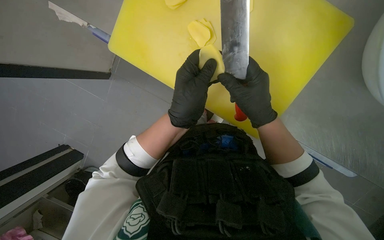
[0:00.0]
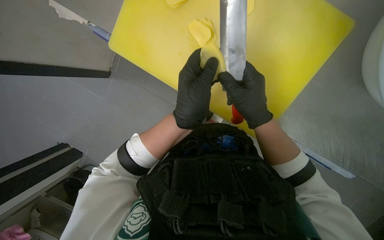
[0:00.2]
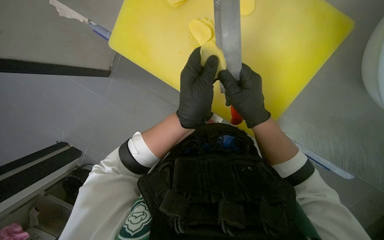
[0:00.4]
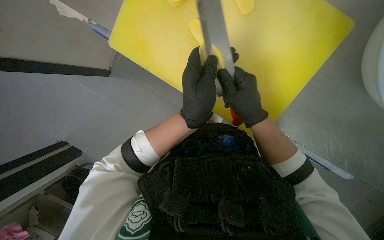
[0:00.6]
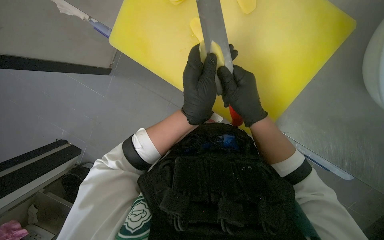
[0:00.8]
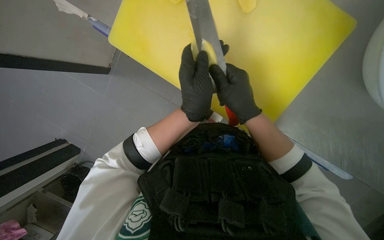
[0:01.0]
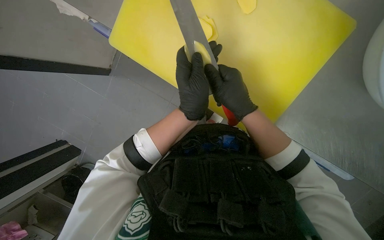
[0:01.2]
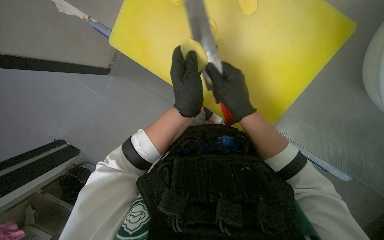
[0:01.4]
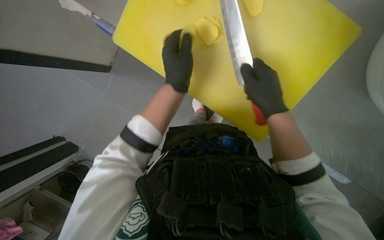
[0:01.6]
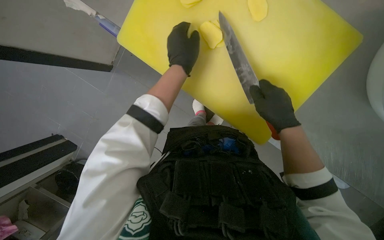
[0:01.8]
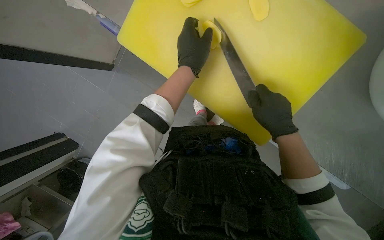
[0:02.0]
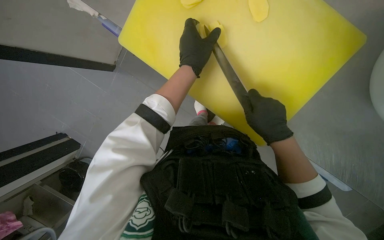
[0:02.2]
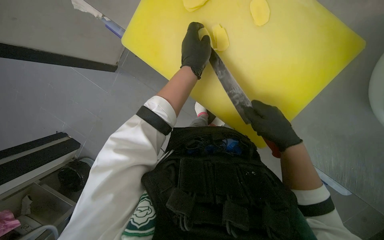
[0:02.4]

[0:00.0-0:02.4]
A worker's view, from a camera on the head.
Job: preparing food.
The whole recording: Slicing potatoes. The worker slices potatoes into thin, round pieces on a yellow cutting board.
0:00.0 to 0:01.2: The hands work in one place, with small movements.
0:01.2 to 0:02.4: The right hand goes some 10 cm to the right. Meanwhile the left hand goes approximately 10 cm up the picture.

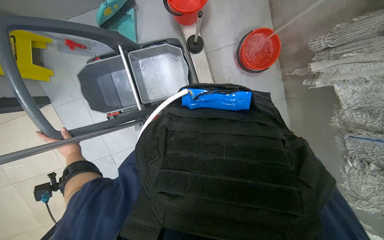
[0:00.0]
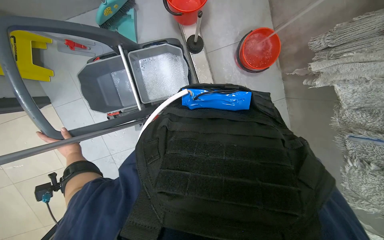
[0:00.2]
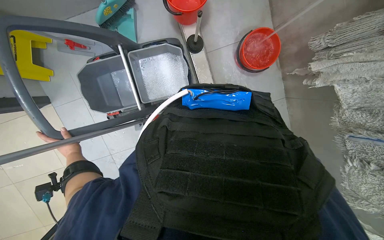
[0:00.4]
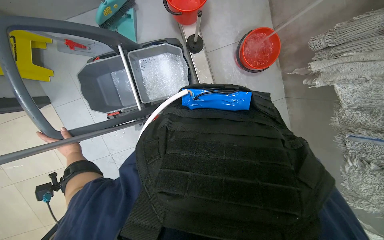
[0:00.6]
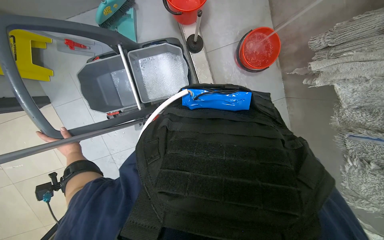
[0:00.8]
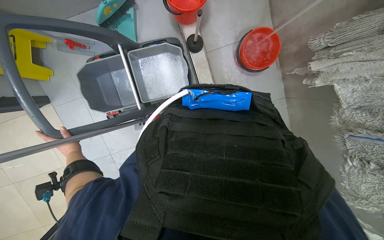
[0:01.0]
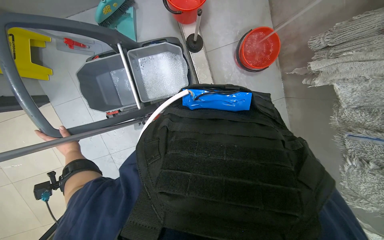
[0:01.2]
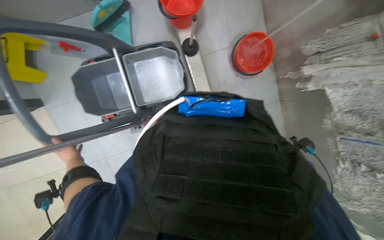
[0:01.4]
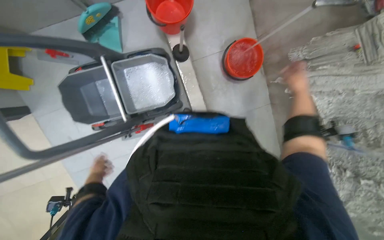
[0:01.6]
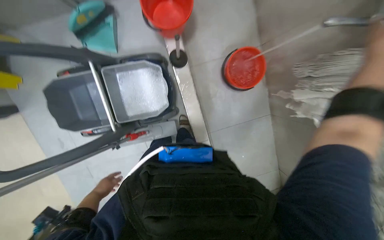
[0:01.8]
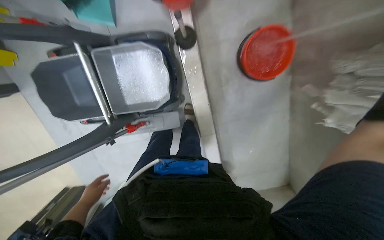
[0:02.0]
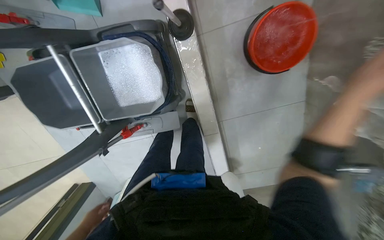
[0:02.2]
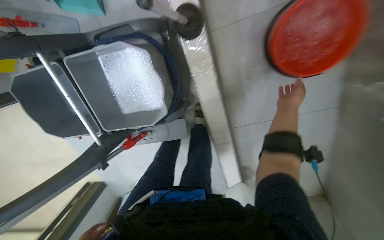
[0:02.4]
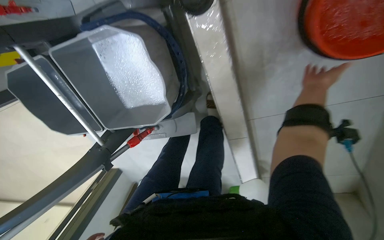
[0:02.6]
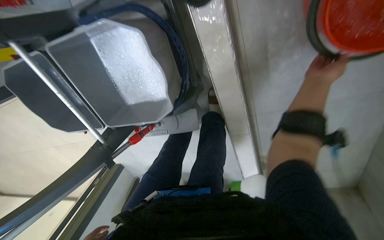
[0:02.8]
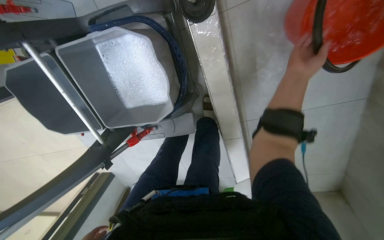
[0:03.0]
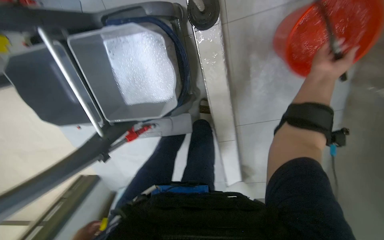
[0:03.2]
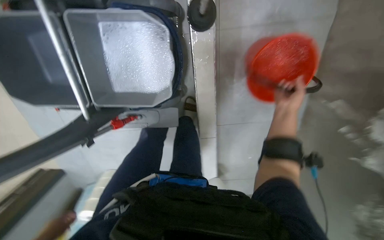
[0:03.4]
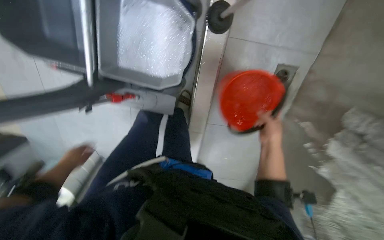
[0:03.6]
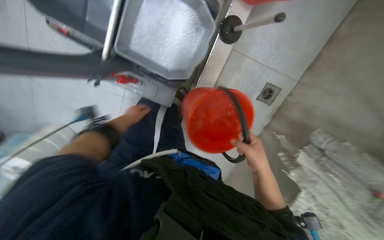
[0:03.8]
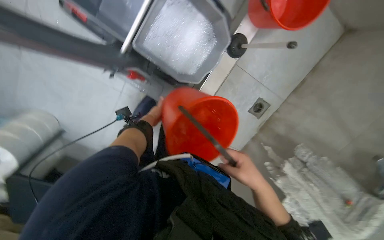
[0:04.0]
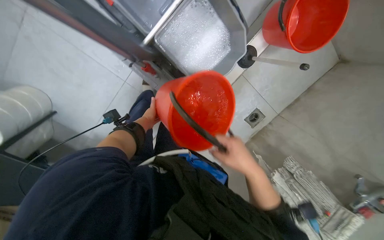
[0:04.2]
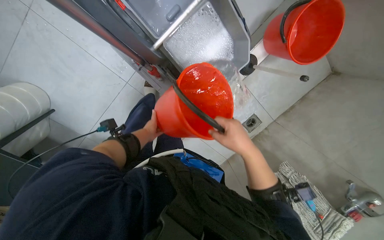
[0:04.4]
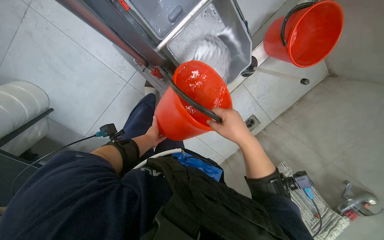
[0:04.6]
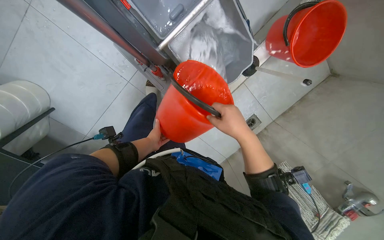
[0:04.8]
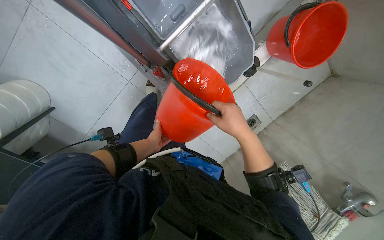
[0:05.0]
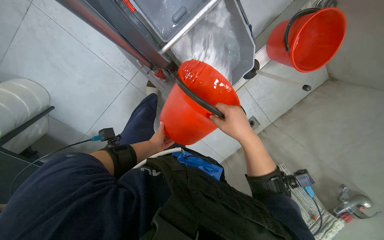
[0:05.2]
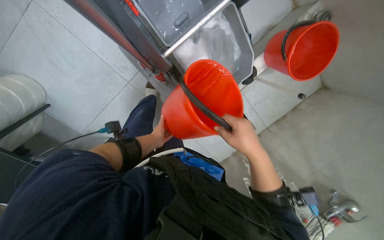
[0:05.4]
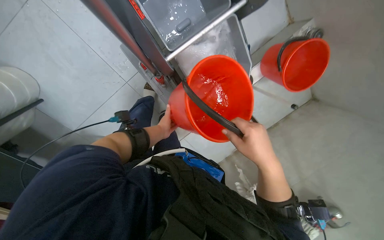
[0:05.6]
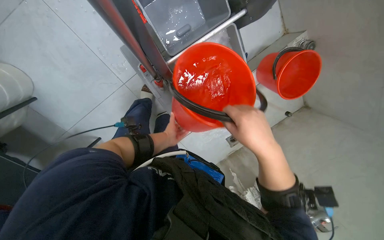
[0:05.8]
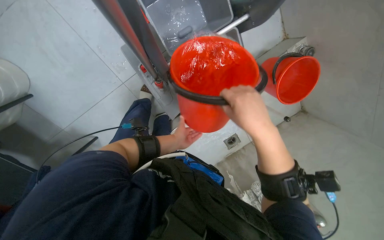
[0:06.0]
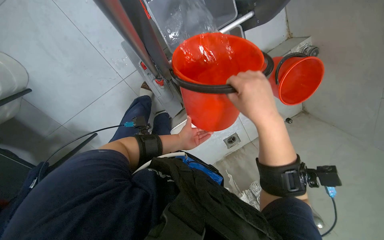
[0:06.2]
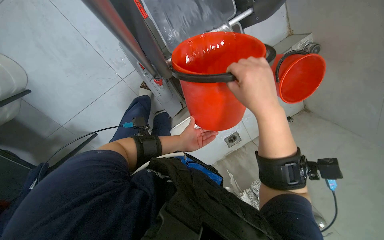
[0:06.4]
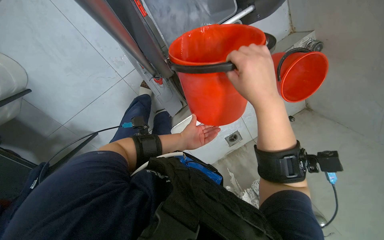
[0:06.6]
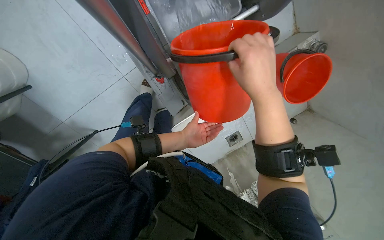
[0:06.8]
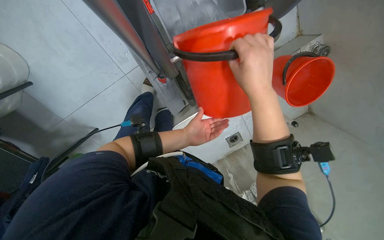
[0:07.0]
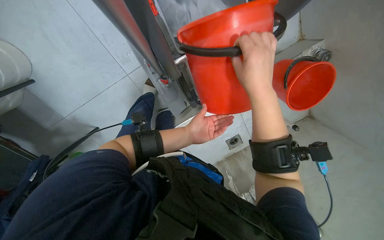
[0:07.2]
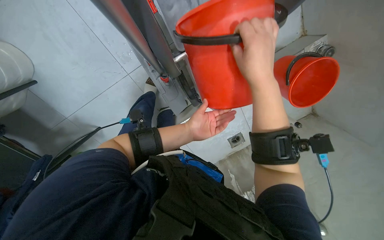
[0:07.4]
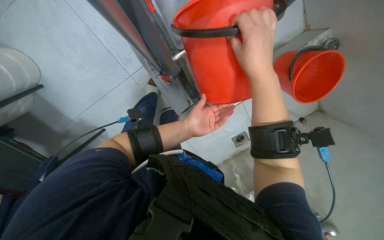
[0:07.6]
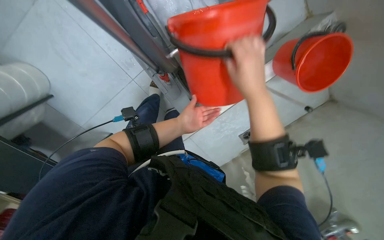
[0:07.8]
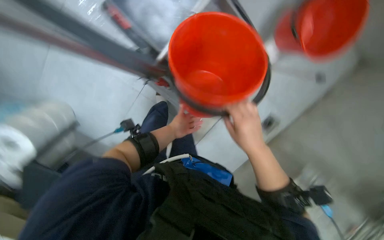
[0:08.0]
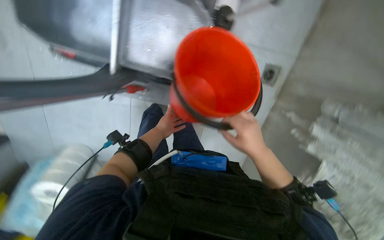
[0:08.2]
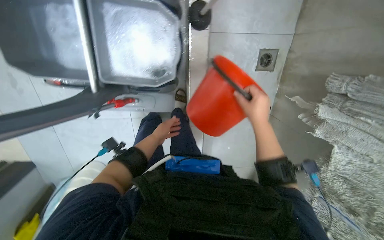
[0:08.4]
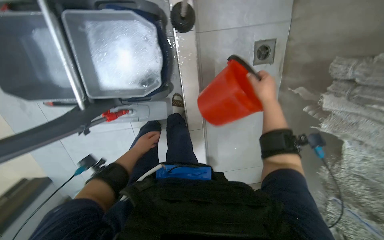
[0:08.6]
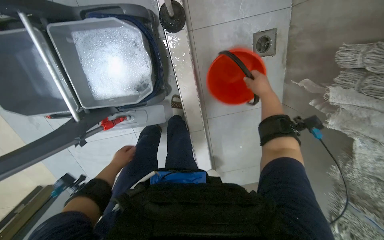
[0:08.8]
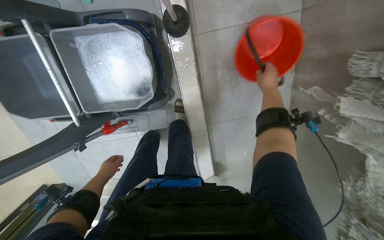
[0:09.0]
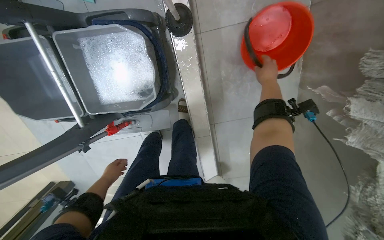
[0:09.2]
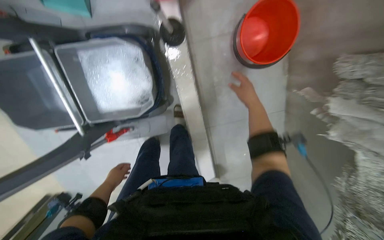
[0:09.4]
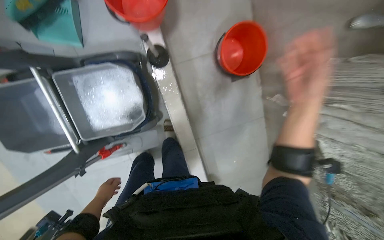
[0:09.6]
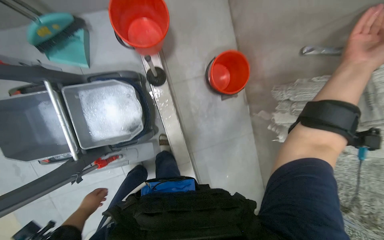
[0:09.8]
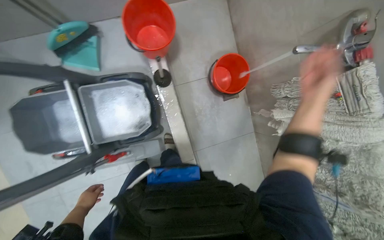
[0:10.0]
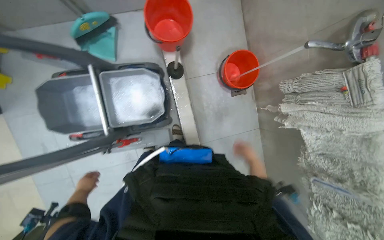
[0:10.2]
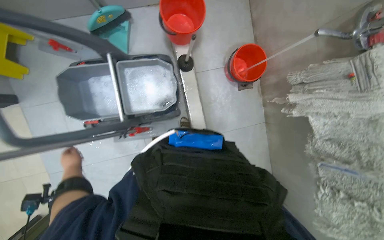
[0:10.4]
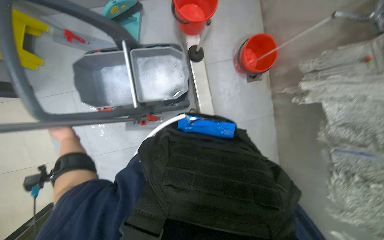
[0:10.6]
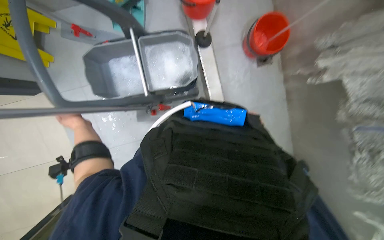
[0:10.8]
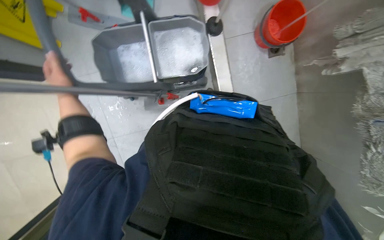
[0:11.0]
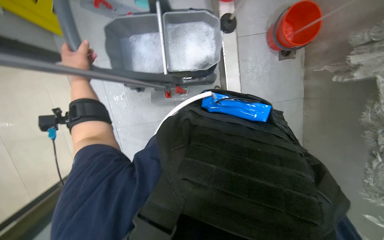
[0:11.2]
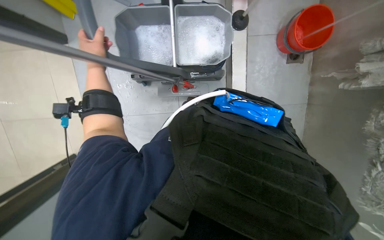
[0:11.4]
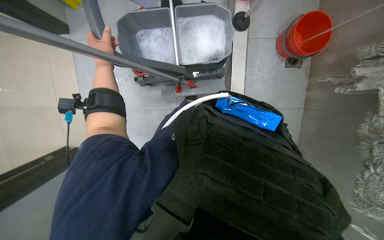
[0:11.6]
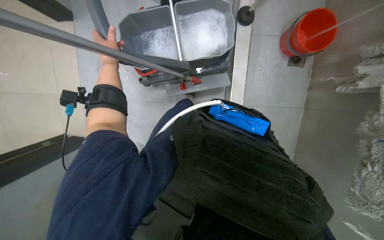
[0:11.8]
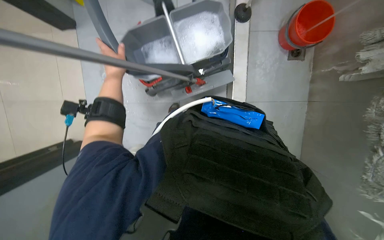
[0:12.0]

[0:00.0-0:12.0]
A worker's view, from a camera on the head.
Job: preparing cleaning supplies.
The whole recording: Preparing and positioning mop bucket. The worker wrings out the mop head, adjusts the mop bucket, and moves it into position.
0:00.0 to 0:01.6: The left hand shifts roughly 10 cm farther from the camera.
0:01.6 to 0:03.0: The camera travels approximately 60 cm. The view pans to the left by roughly 15 degrees. The camera pitches downward, by roughly 20 degrees.
0:03.0 to 0:04.4: The camera is carried about 60 cm. The view swings roughly 50 degrees to the right. Everything in view rotates roughly 45 degrees clockwise.
0:04.4 to 0:06.0: The right hand moves nearer to the camera and up the picture, roughly 20 cm, while the left hand travels to the right by roughly 10 cm.
0:06.0 to 0:07.6: The right hand moves up the picture, about 15 cm.
0:07.6 to 0:09.0: The view pans to the left by some 25 degrees. The scene turns about 35 degrees counterclockwise in the picture.
0:09.0 to 0:10.4: The camera travels about 40 cm. The view tilts roughly 20 degrees upward.
0:10.4 to 0:12.0: The left hand moves nearer to the camera, some 10 cm.

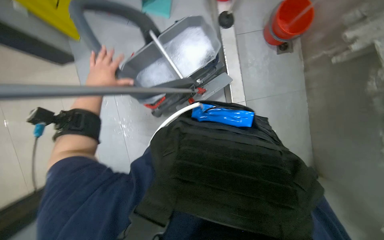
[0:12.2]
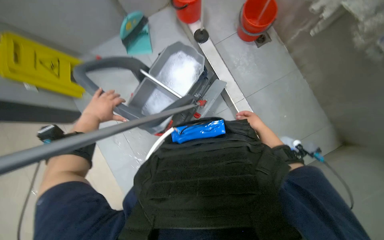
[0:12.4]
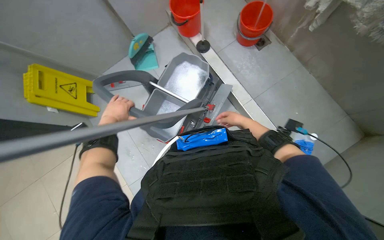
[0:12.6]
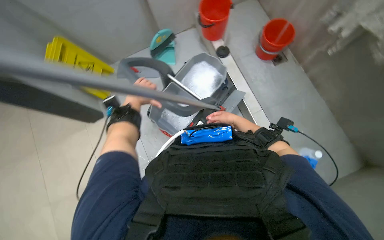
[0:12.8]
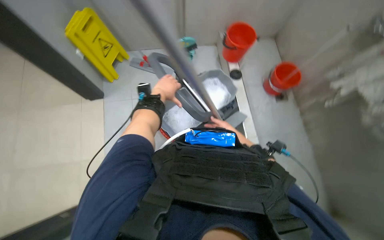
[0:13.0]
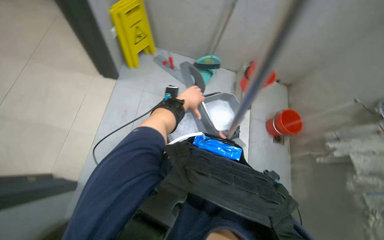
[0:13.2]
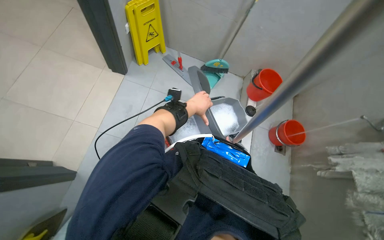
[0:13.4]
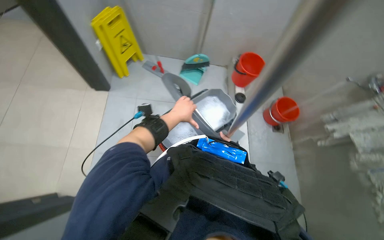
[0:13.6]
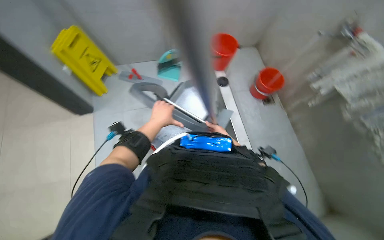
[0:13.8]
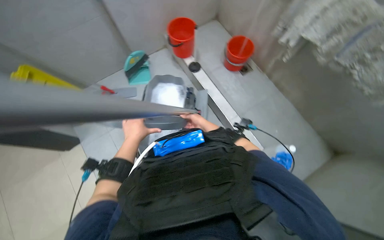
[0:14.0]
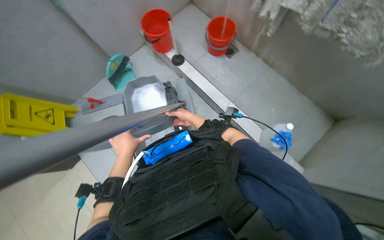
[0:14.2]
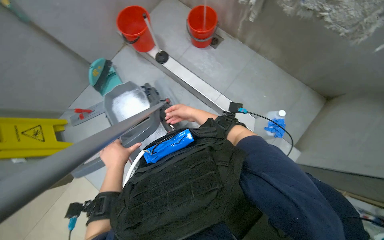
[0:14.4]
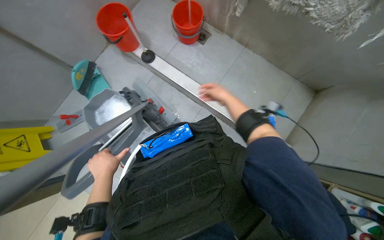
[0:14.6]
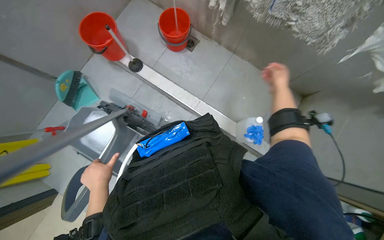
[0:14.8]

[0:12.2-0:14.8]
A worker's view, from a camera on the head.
Job: preparing cleaning supplies.
The whole recording: Preparing and positioning mop bucket. The worker wrings out the mop head, adjusts the mop bucket, and moves it into position.
0:12.2 to 0:13.4: The camera pitches upward, by roughly 20 degrees. Everything in view rotates about 30 degrees clockwise.
0:13.4 to 0:14.8: The camera travels roughly 40 cm. The view tips downward by about 15 degrees. Everything in view rotates approximately 75 degrees counterclockwise.

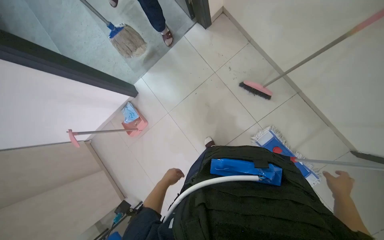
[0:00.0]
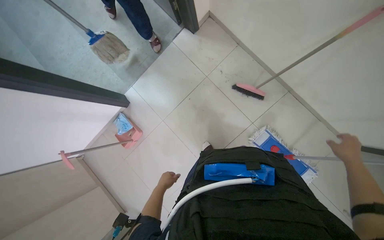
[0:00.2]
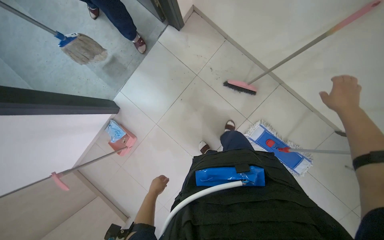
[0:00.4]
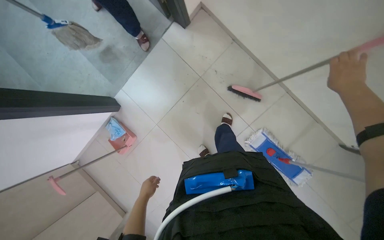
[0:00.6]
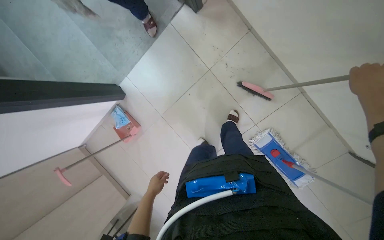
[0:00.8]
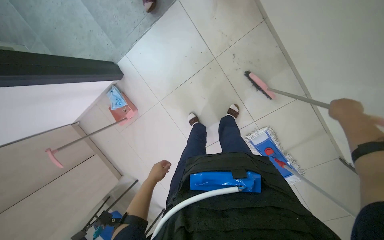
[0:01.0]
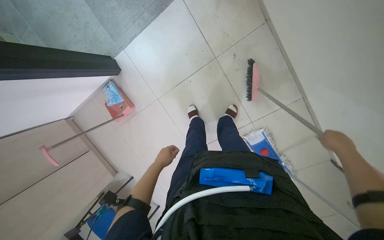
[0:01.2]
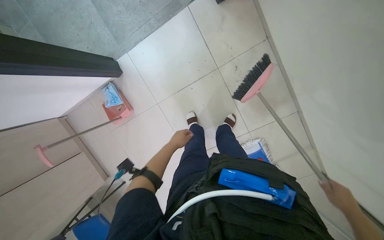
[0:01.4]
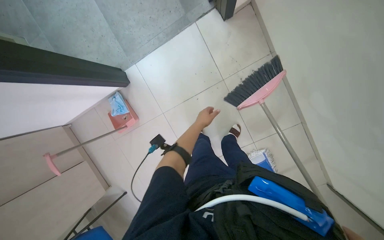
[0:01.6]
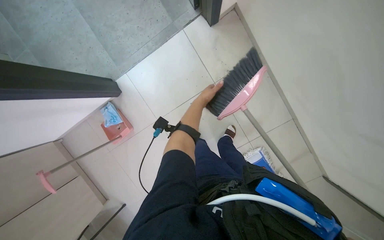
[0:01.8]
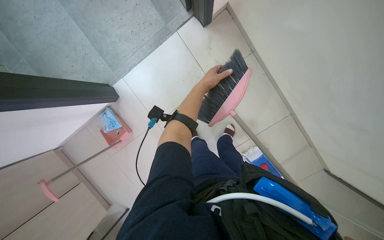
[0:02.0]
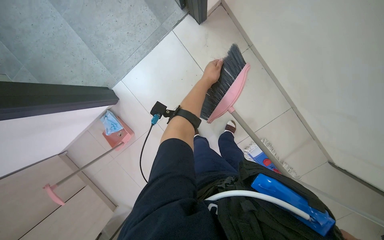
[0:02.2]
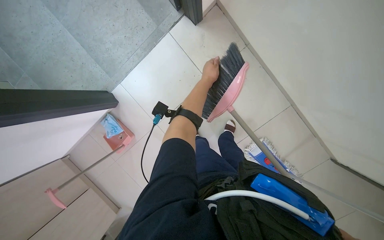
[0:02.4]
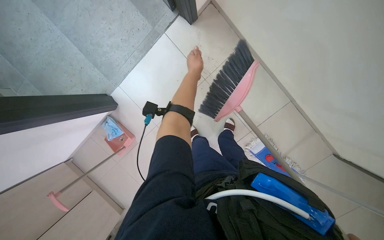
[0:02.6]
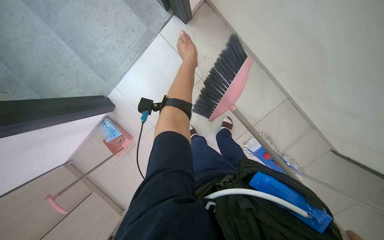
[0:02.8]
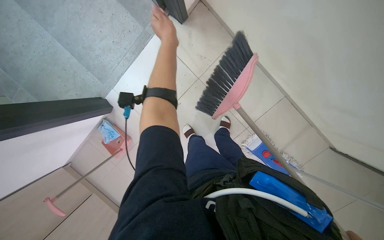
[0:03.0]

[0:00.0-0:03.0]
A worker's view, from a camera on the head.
Job: sweeping floor.
The whole recording: Sweeping and collecting debris from floor. The worker sweeps debris from the floor with a broom and collects it into a dustpan.
0:00.0 to 0:01.6: The camera is carried some 40 cm. The view tips downward by about 15 degrees.
0:01.6 to 0:03.0: The left hand moves up the picture and nearer to the camera, about 35 cm.
